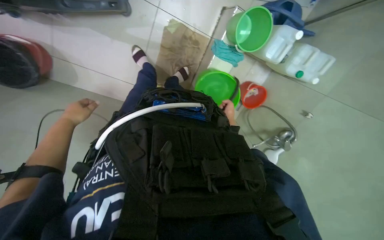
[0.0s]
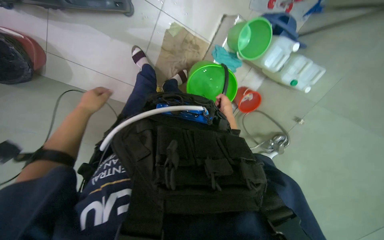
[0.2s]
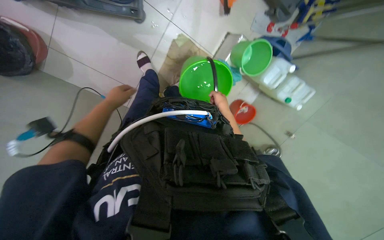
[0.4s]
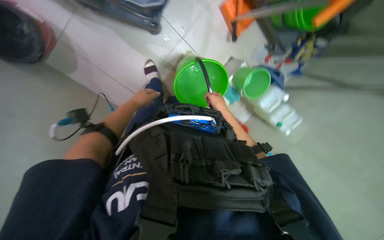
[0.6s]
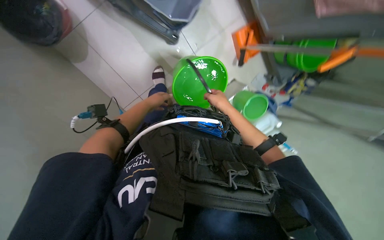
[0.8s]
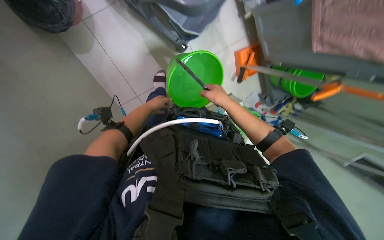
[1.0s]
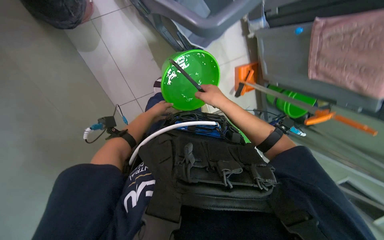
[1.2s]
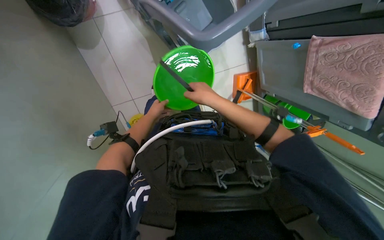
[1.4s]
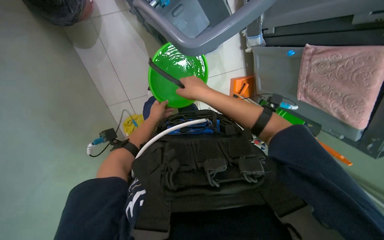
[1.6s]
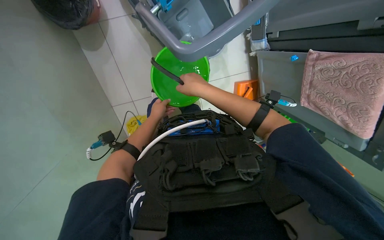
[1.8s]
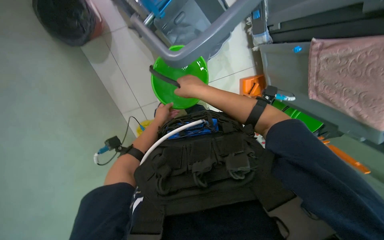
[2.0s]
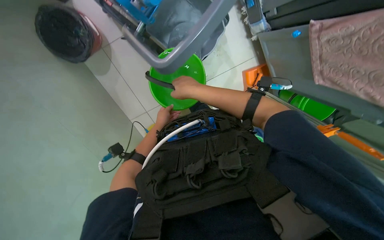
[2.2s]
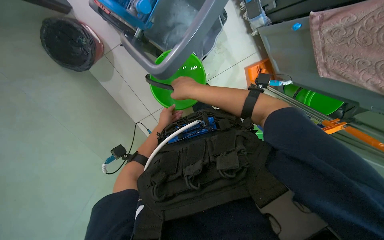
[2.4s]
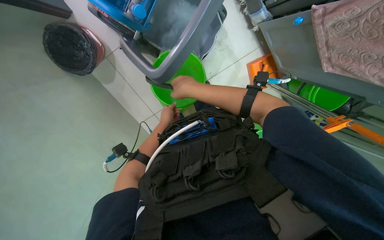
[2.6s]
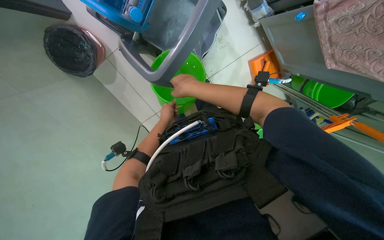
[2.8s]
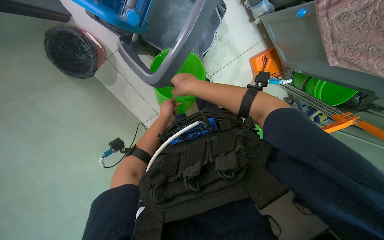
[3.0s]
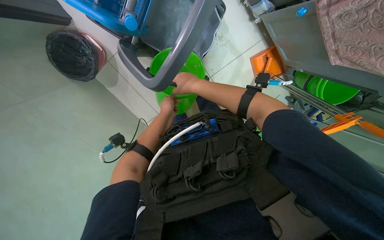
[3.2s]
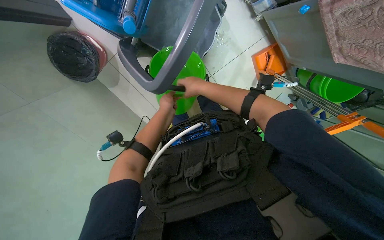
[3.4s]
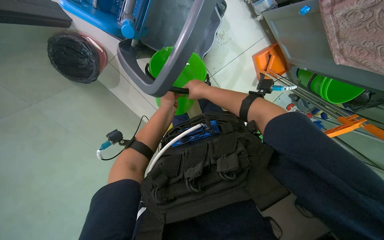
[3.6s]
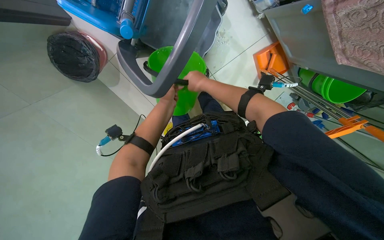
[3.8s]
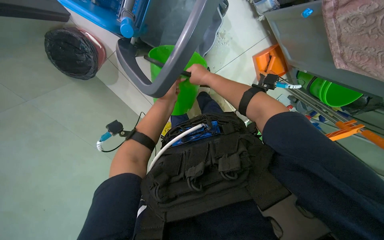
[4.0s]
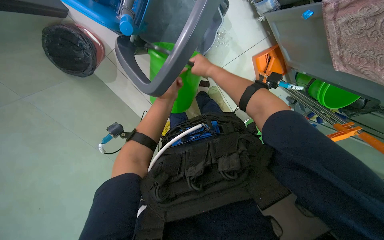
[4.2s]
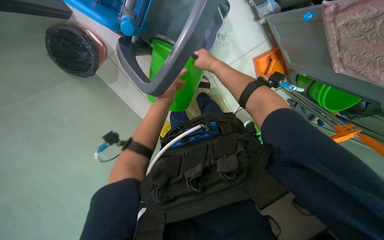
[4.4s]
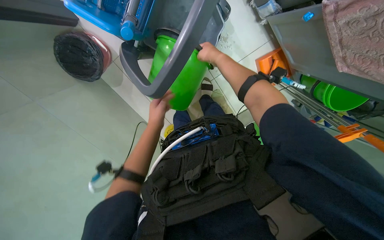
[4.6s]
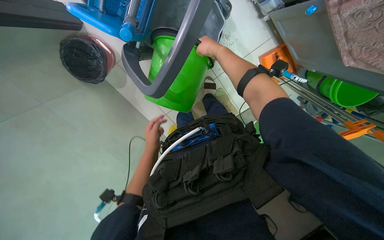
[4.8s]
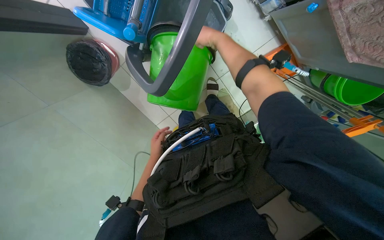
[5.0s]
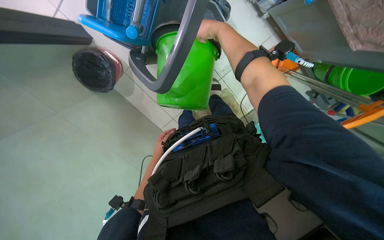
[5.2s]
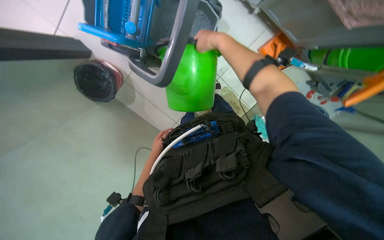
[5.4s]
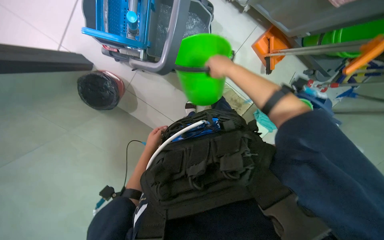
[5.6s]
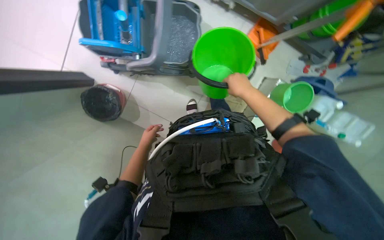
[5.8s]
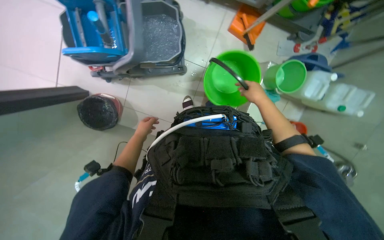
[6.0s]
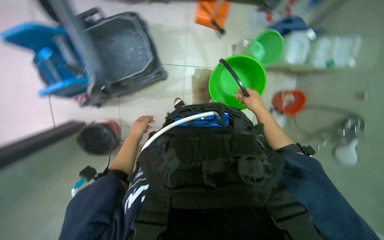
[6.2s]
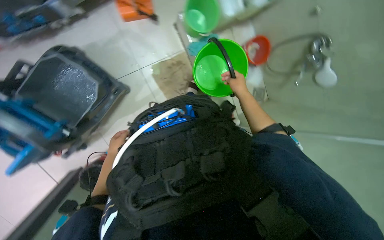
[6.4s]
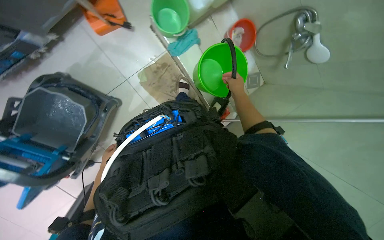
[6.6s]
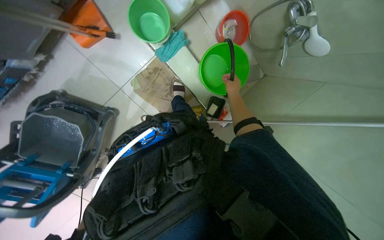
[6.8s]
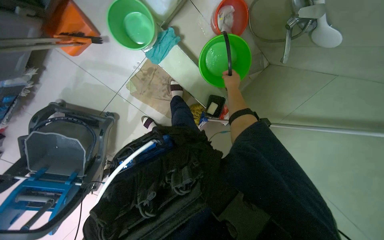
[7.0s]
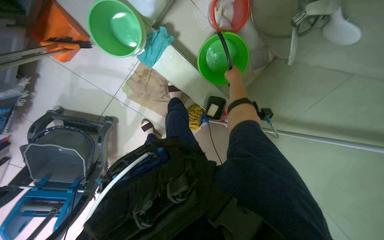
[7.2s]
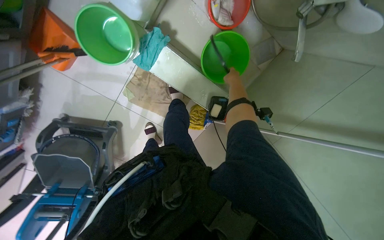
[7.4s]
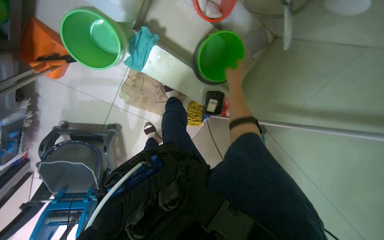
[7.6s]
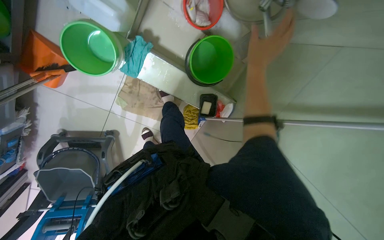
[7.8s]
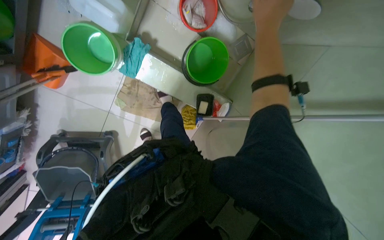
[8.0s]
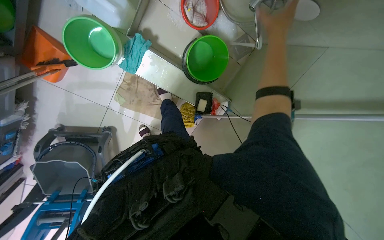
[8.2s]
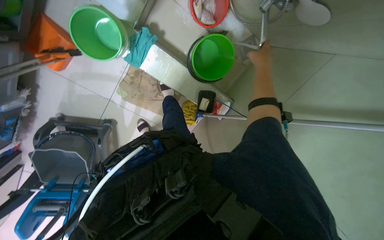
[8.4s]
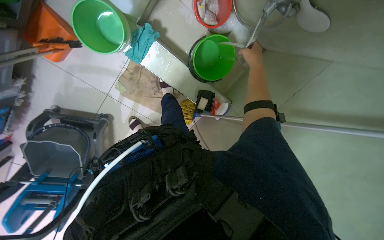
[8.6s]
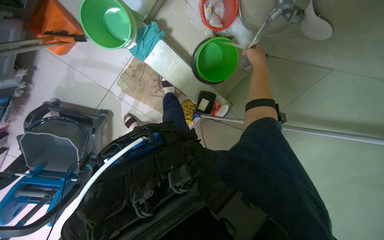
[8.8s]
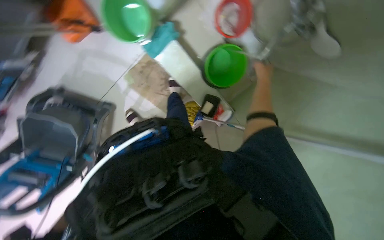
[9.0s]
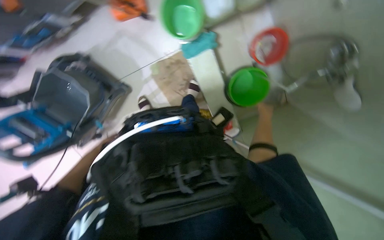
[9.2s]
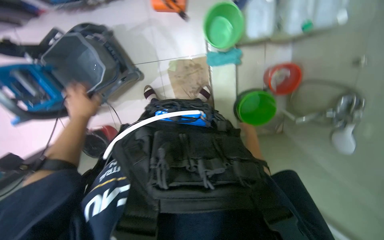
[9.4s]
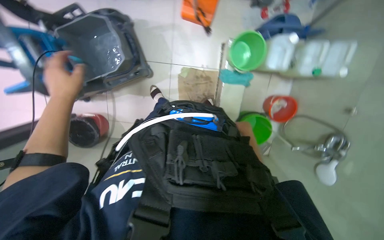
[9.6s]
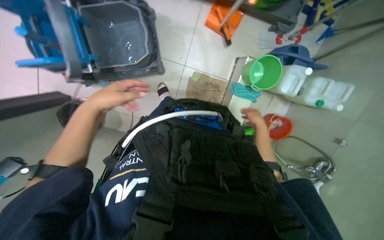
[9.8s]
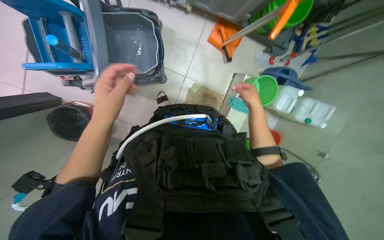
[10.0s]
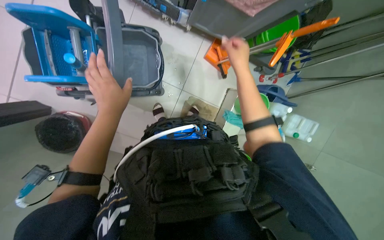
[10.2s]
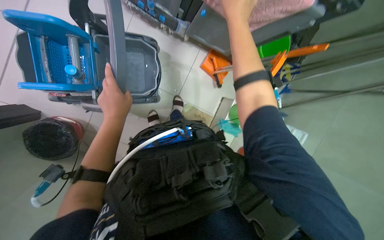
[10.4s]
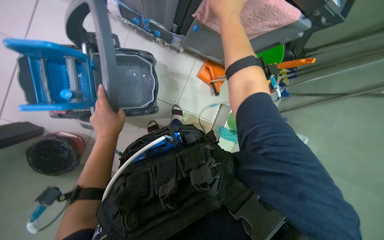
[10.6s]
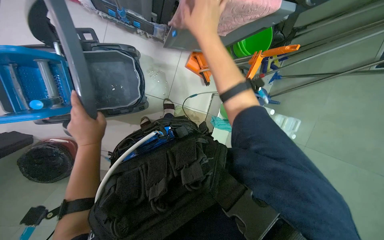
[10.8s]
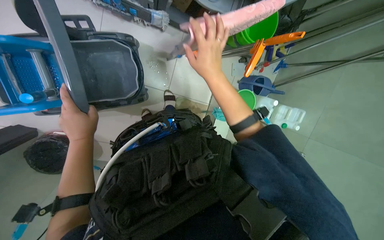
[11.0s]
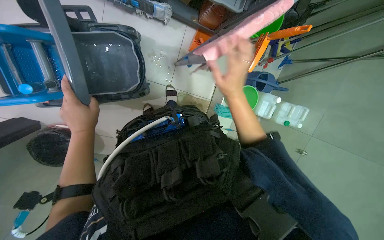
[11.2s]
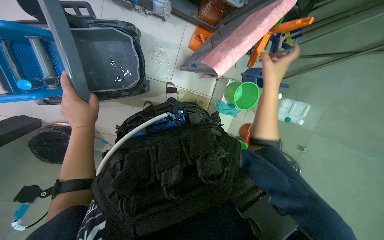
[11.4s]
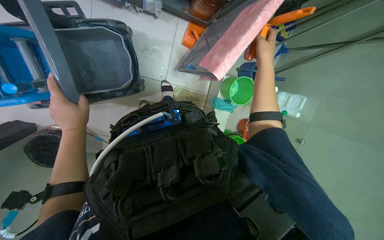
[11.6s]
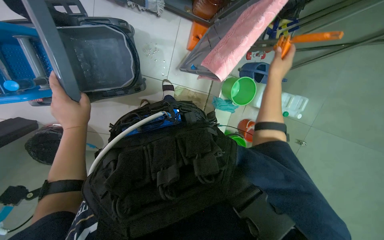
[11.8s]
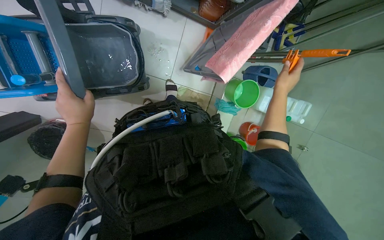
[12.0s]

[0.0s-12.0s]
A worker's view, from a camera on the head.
Job: preparing cleaning supplies.
The whole recording: Filling mop bucket and organizing tools. The worker pours water into the mop bucket and organizes the tools.
0.0s to 1.6s: The wearer moves roughly 40 cm. The camera sweeps to the right, by approximately 25 degrees. The view tilts about 20 degrees upward. The scene rotates clockwise by about 40 degrees.
1.6s to 3.0s: The view pans to the left by roughly 20 degrees.
3.0s to 4.4s: The right hand goes approximately 25 cm farther from the camera and up the picture. Meanwhile the left hand is displaced nearer to the camera by approximately 10 cm.
4.4s to 6.0s: The view tips upward by approximately 15 degrees. Everything in view rotates about 30 degrees counterclockwise.
6.0s to 7.6s: The camera travels about 40 cm. The camera pitches downward, by approximately 15 degrees. The scene turns some 85 degrees counterclockwise in the picture.
7.6s to 9.0s: The right hand reaches roughly 30 cm nearer to the camera, then returns.
9.0s to 10.4s: The camera is carried roughly 50 cm. The view pans to the right by some 25 degrees. The view tips upward by about 20 degrees. The scene rotates clockwise by roughly 65 degrees.
10.4s to 12.0s: The right hand goes approximately 40 cm to the right, farther from the camera and down the picture.

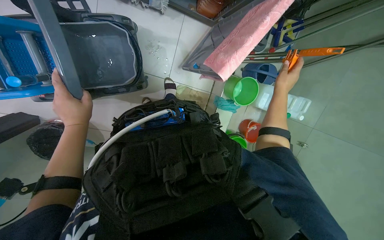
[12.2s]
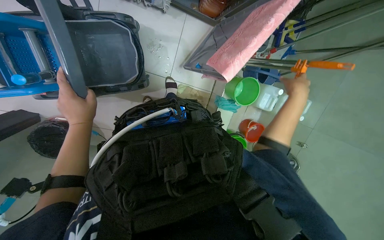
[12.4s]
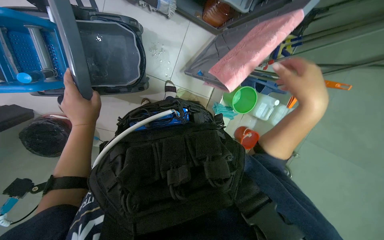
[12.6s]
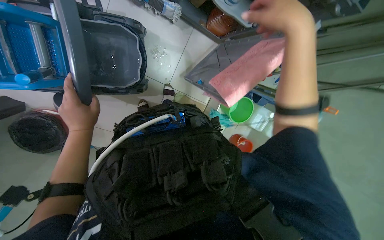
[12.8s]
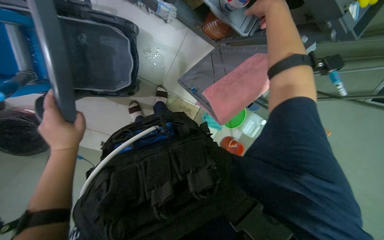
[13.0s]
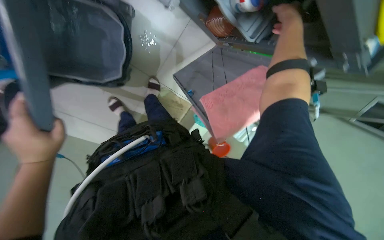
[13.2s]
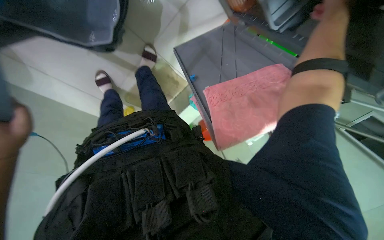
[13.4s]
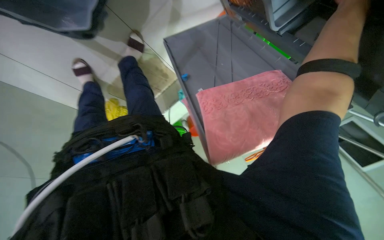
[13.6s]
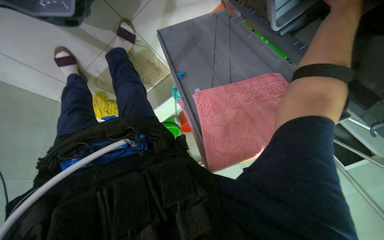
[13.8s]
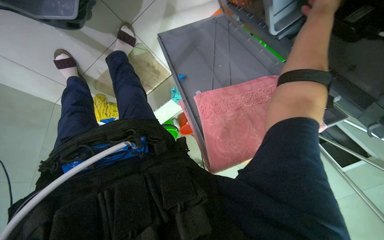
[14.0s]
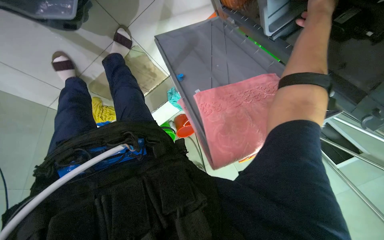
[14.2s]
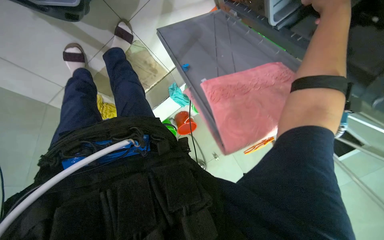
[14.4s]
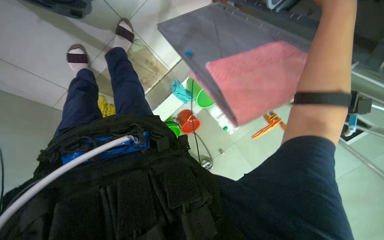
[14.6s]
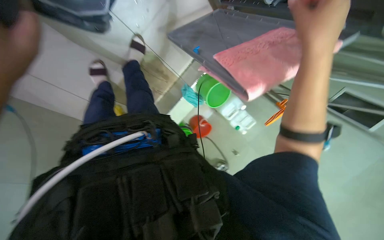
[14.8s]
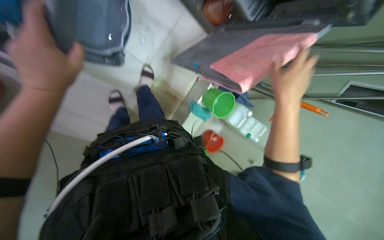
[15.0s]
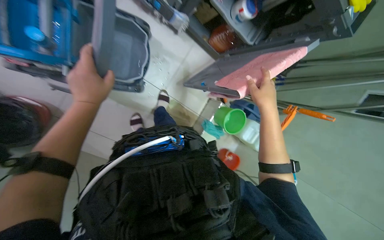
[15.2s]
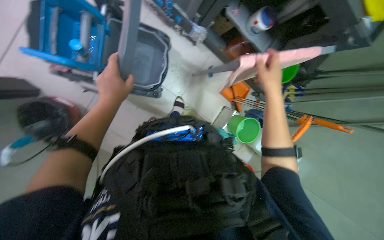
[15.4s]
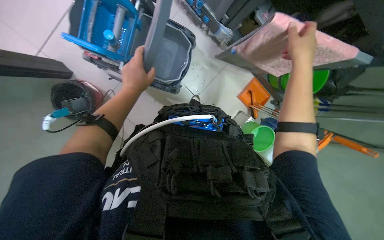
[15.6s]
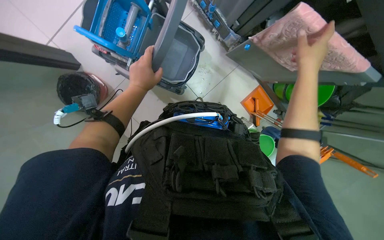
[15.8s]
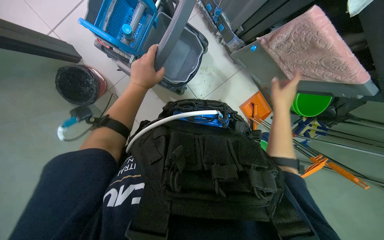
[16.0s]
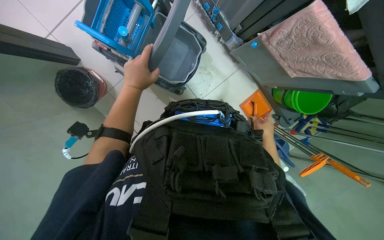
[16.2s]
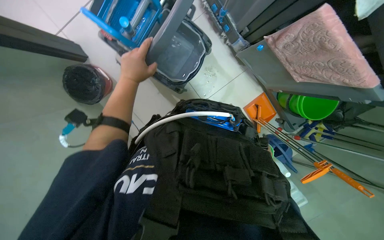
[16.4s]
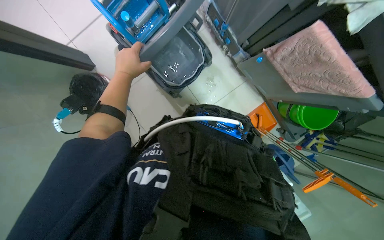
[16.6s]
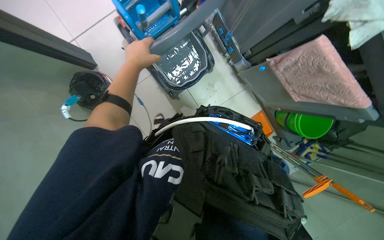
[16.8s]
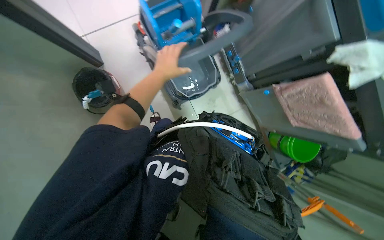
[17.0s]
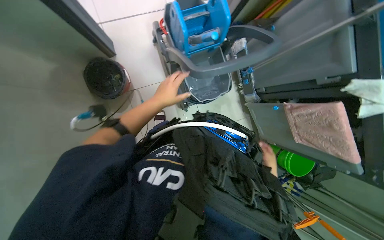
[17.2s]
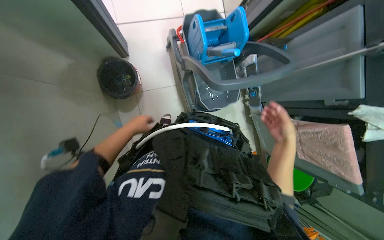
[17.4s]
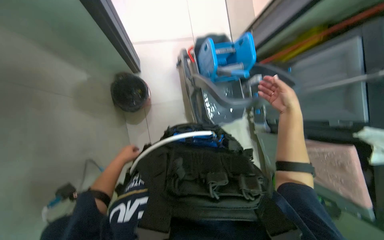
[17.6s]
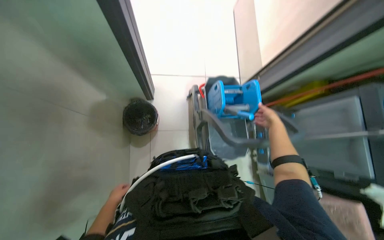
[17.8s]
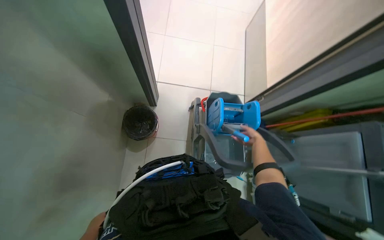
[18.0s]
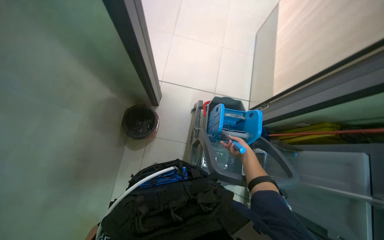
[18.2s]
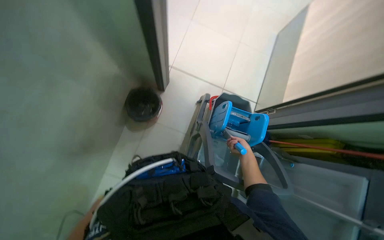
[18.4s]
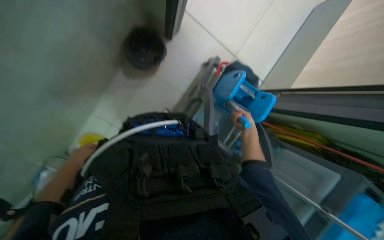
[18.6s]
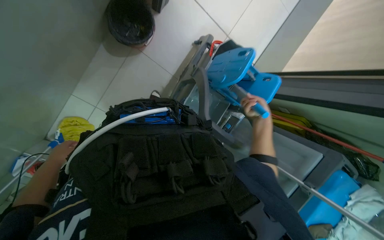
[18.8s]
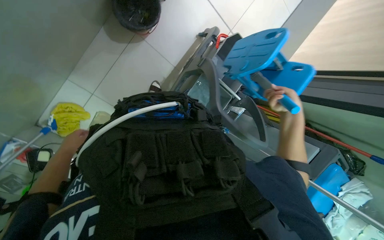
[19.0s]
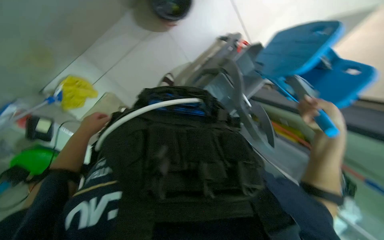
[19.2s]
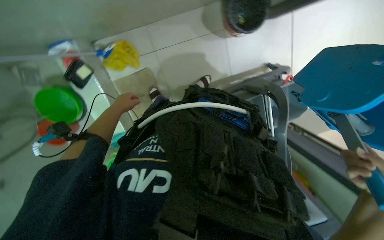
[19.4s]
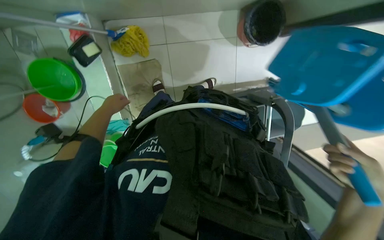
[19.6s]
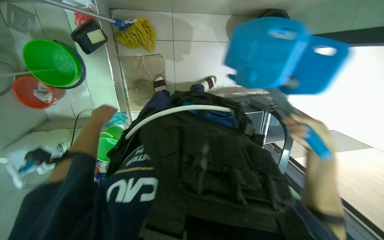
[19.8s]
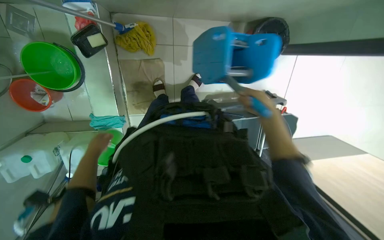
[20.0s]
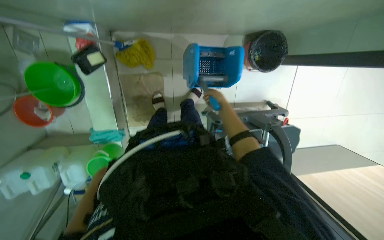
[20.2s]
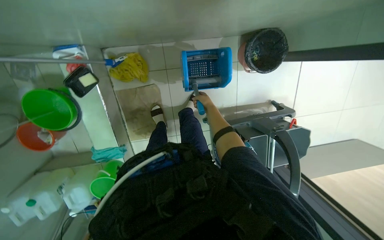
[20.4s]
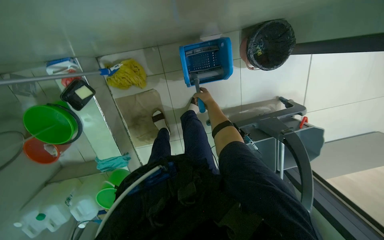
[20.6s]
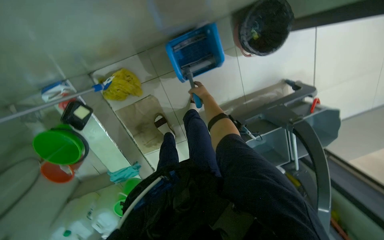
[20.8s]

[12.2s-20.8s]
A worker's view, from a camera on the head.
Job: preparing cleaning supplies.
The whole recording: Filling mop bucket and organizing tools. The worker pours water into the mop bucket and organizes the tools.
12.2s to 13.6s: The view swings roughly 20 degrees to the right. The camera pitches downward, by roughly 10 degrees. Everything in view rotates some 25 degrees clockwise.
13.6s to 15.0s: The right hand travels down the picture and to the left by roughly 30 cm.
15.0s to 16.6s: The wearer looks approximately 25 degrees further to the left. The view tips upward by about 20 degrees.
16.6s to 18.0s: The view tips upward by some 35 degrees. The scene rotates clockwise by approximately 45 degrees.
18.0s to 19.4s: The camera pitches downward, by about 40 degrees. The scene turns approximately 60 degrees clockwise in the picture.
